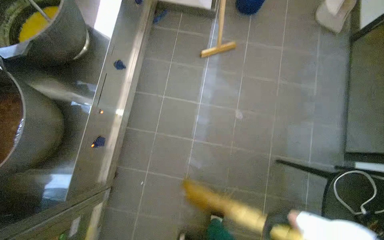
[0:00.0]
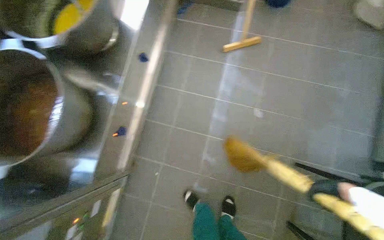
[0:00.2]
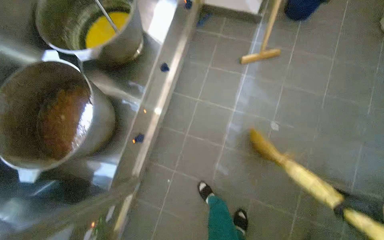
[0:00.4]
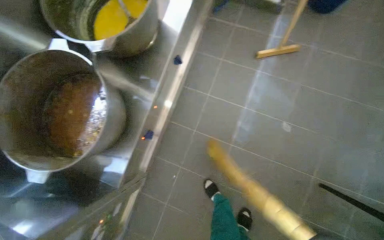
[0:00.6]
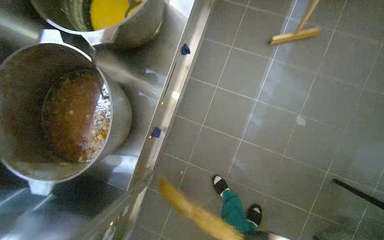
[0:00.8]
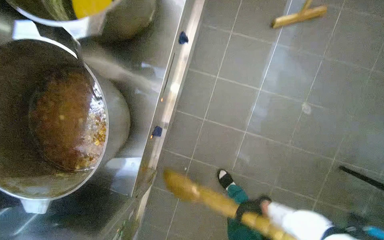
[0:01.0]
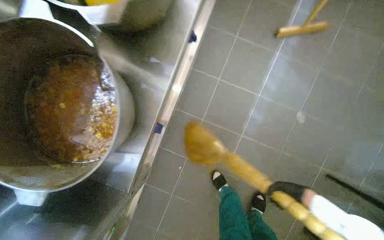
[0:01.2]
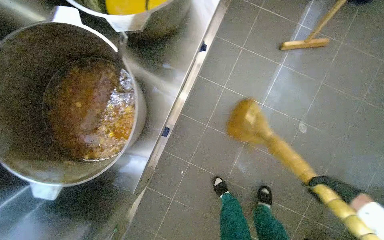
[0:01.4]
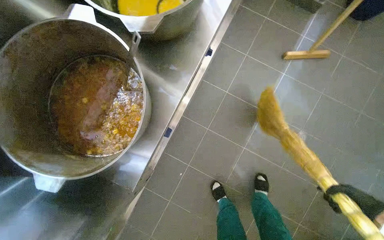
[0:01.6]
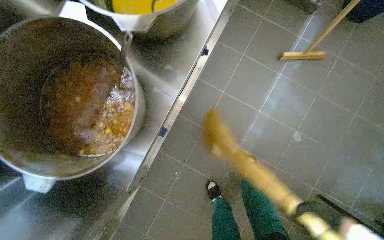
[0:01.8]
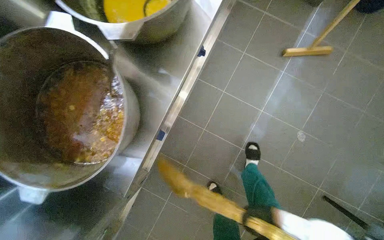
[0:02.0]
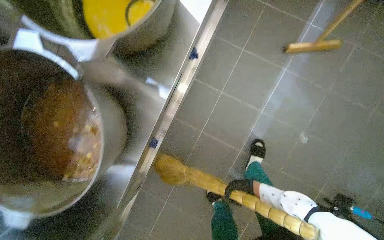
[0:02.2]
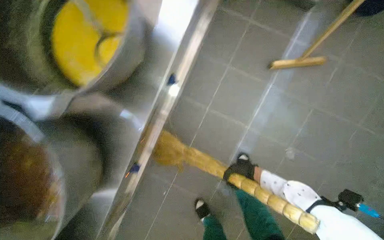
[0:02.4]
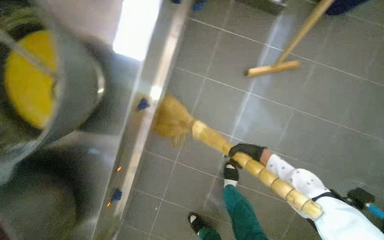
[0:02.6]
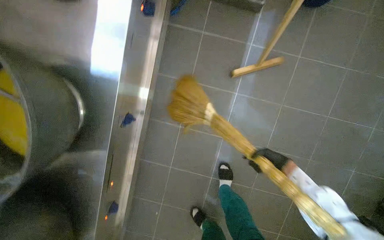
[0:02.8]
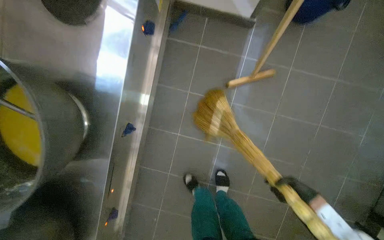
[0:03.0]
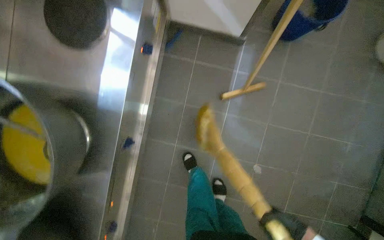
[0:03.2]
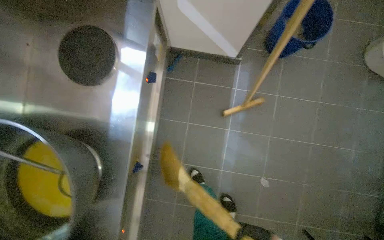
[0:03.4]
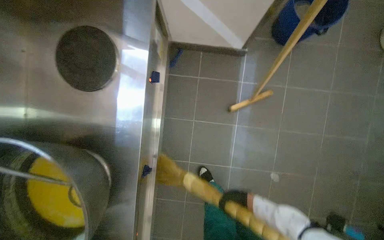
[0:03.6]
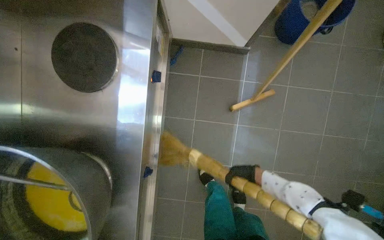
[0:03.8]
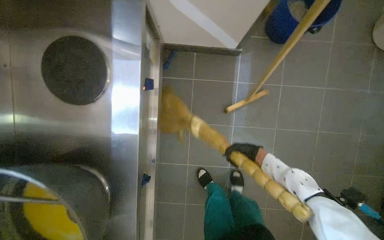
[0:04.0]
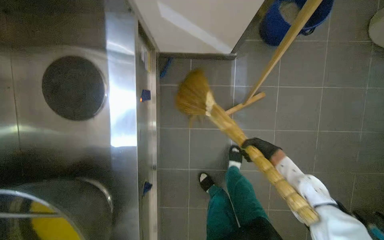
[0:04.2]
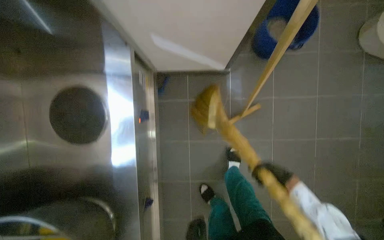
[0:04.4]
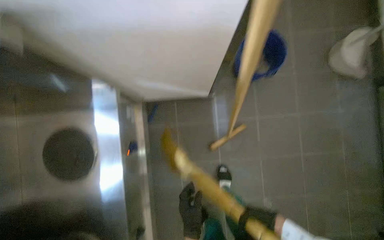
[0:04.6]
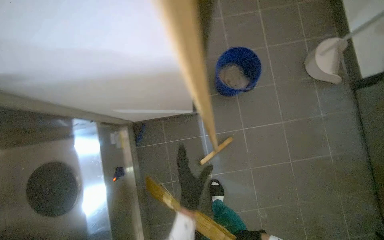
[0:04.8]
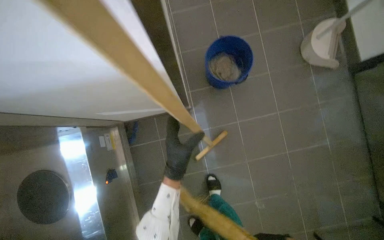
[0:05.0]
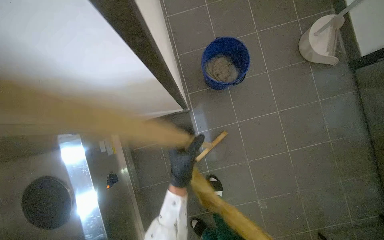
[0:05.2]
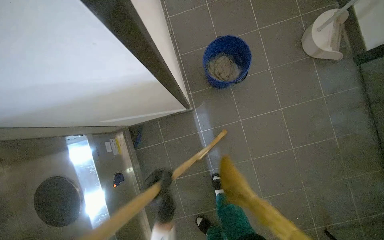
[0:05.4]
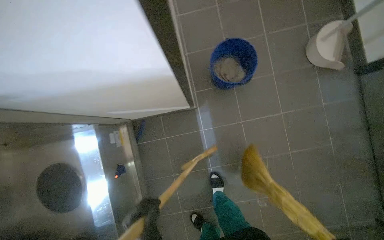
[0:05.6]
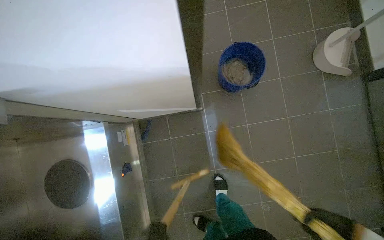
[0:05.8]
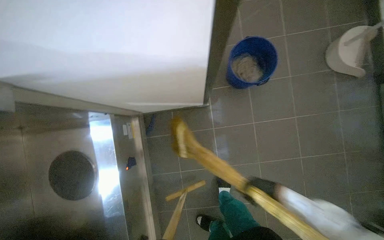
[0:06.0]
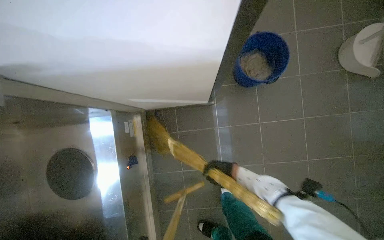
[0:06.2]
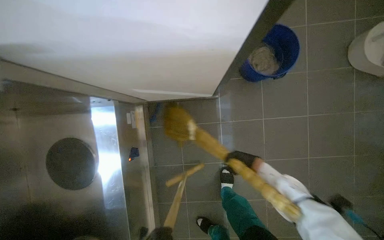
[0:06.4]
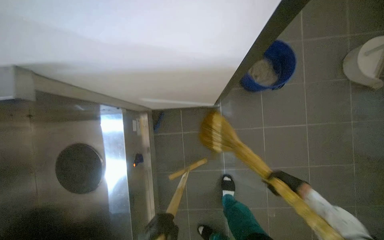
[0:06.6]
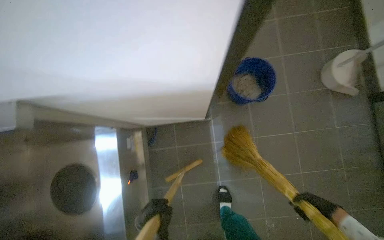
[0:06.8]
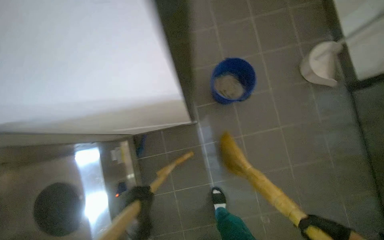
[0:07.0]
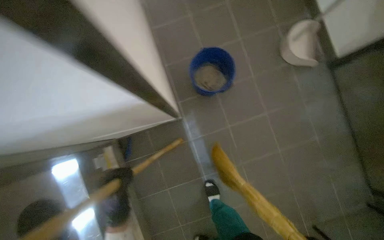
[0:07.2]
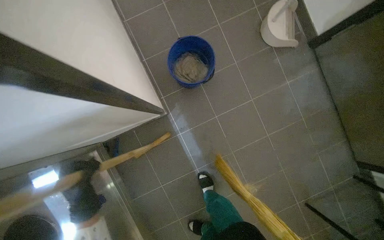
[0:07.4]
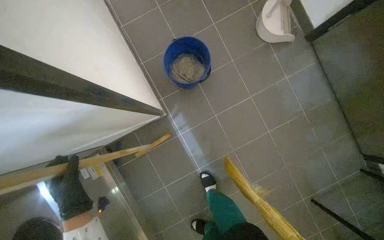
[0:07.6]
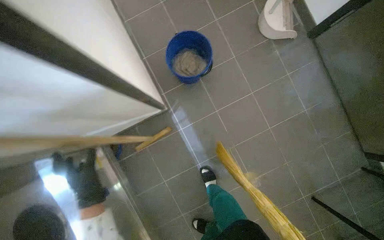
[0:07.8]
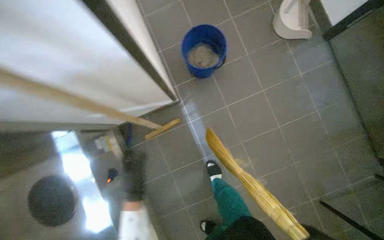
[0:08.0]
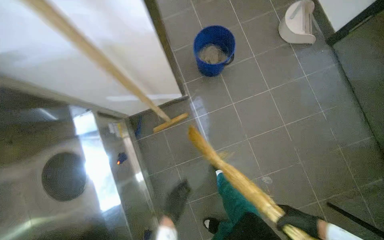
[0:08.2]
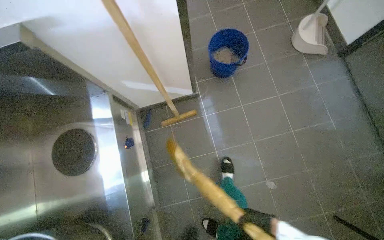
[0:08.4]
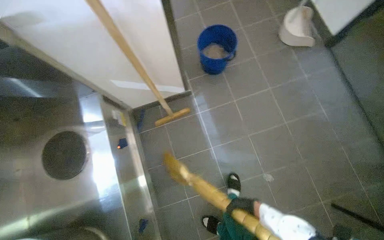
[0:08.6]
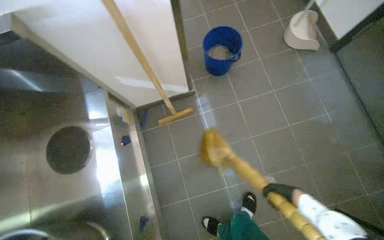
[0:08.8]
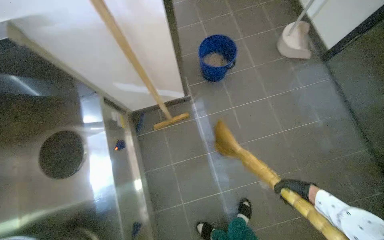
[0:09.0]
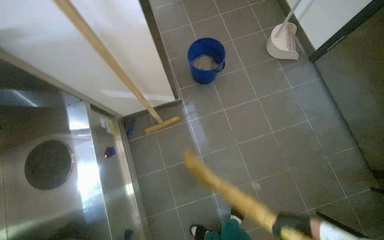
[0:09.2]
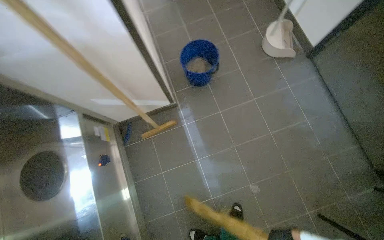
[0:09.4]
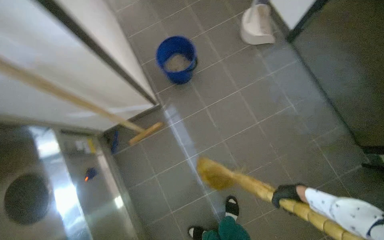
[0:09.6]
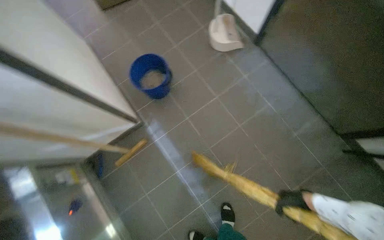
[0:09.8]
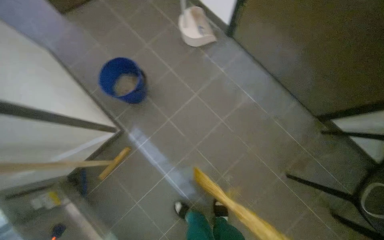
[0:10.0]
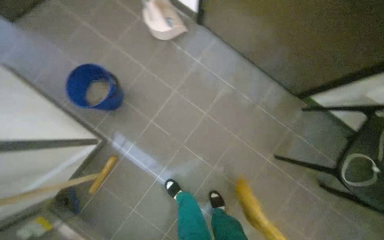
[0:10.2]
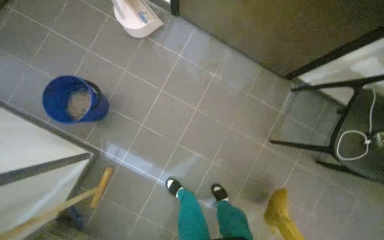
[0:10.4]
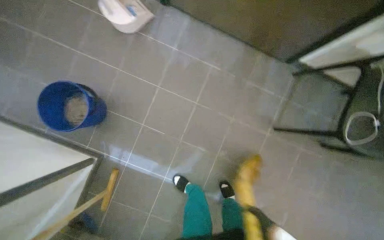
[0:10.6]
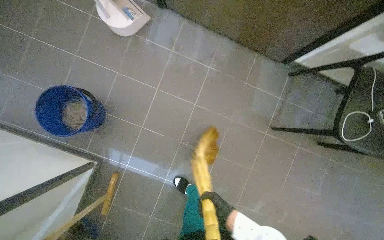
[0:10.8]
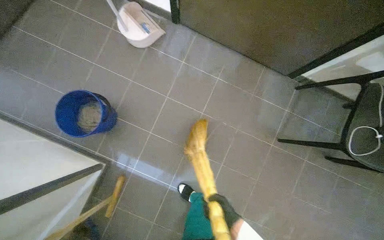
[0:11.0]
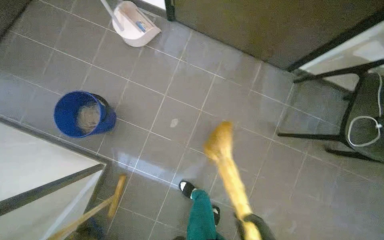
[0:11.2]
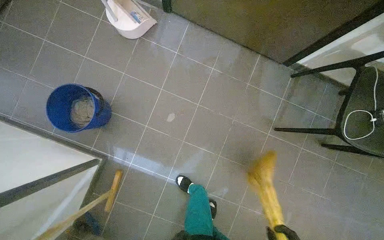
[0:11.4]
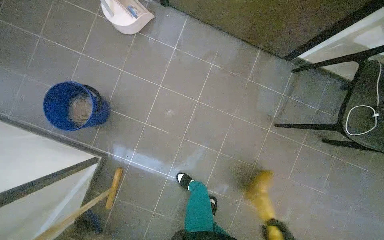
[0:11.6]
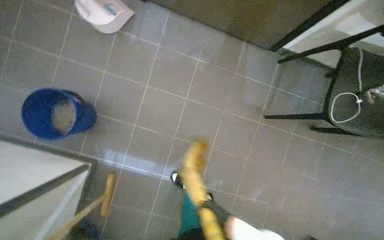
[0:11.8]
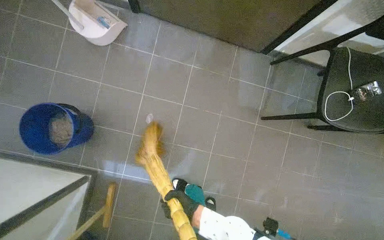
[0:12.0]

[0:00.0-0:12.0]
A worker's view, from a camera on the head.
Job: sweeping floor.
The whole recording: Collecting debris with dustpan. The worker sweeps debris into a dustpan and collects it from the floor.
0:01.6 to 0:03.0: The wearer moves about 60 cm.
0:07.6 to 0:09.0: The camera is carried approximately 40 cm. The view tilts approximately 15 degrees upward.
0:09.0 to 0:10.4: The head travels some 50 cm. The wearer looks some 45 degrees further to the right.

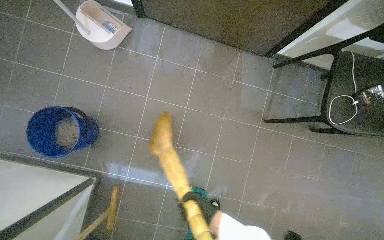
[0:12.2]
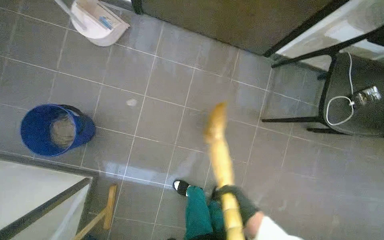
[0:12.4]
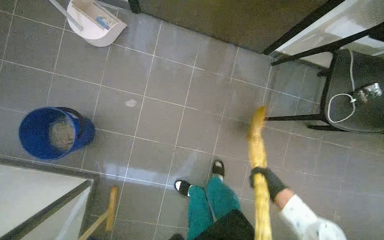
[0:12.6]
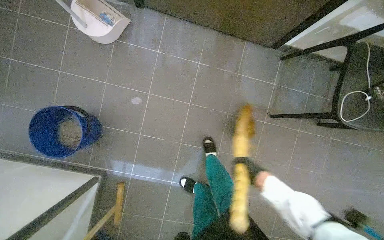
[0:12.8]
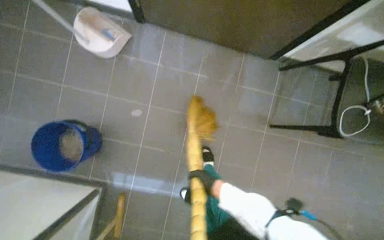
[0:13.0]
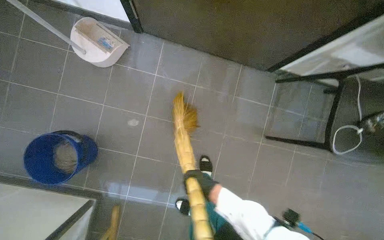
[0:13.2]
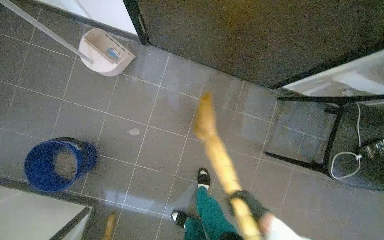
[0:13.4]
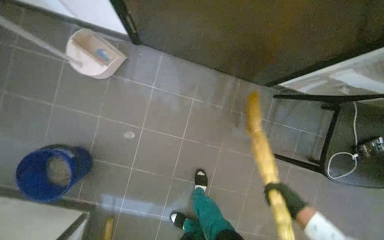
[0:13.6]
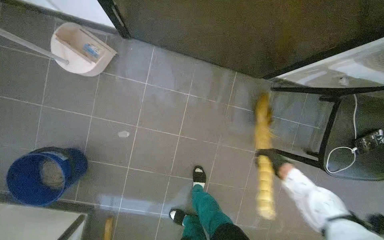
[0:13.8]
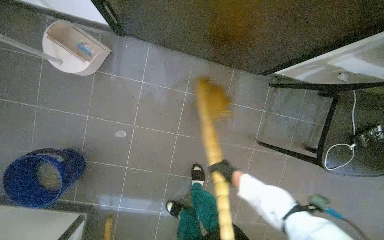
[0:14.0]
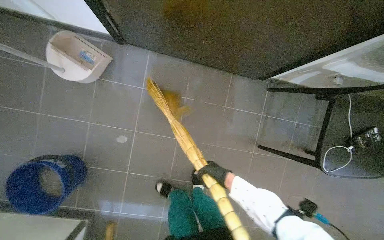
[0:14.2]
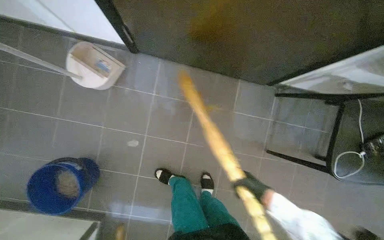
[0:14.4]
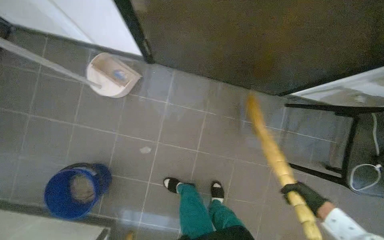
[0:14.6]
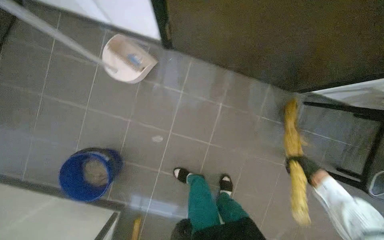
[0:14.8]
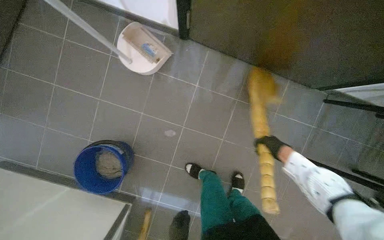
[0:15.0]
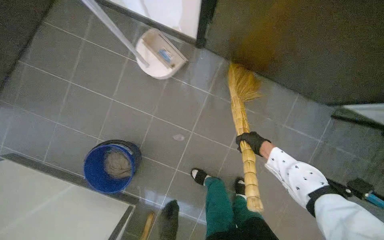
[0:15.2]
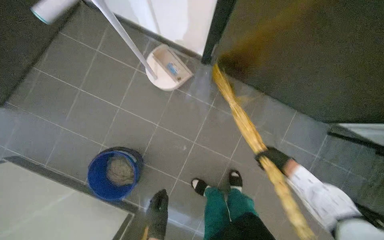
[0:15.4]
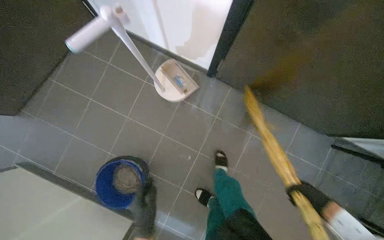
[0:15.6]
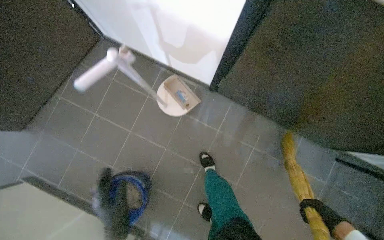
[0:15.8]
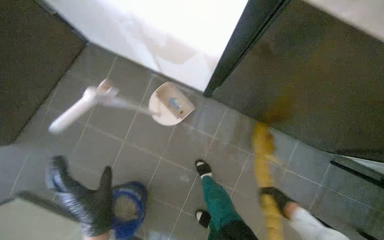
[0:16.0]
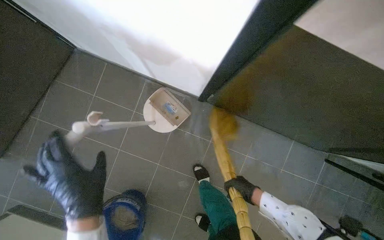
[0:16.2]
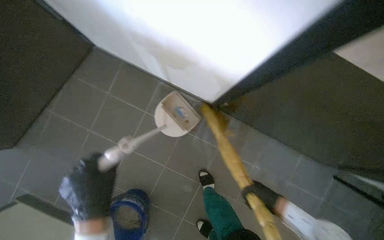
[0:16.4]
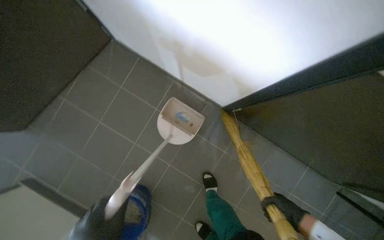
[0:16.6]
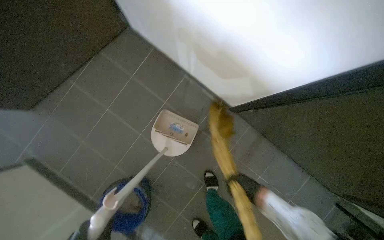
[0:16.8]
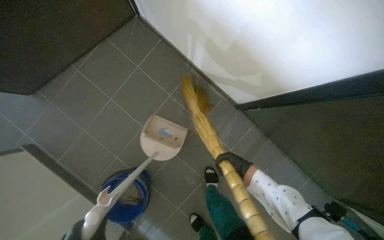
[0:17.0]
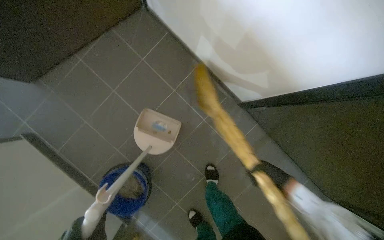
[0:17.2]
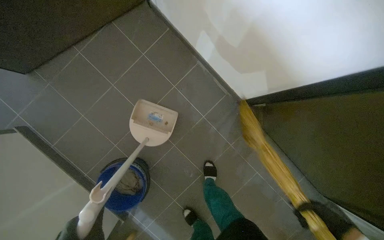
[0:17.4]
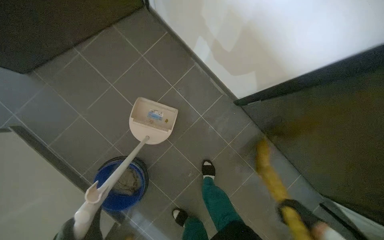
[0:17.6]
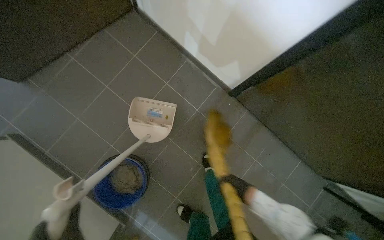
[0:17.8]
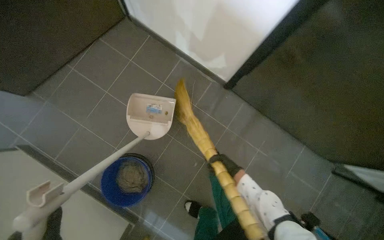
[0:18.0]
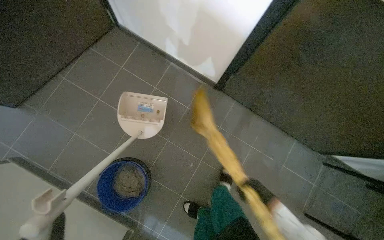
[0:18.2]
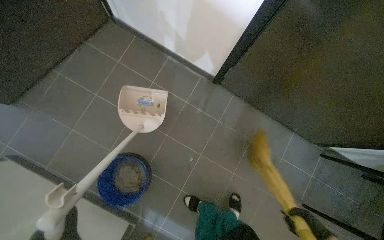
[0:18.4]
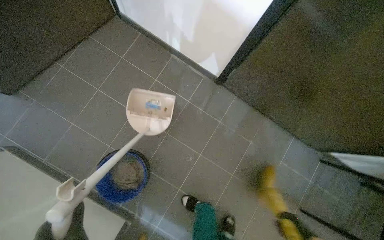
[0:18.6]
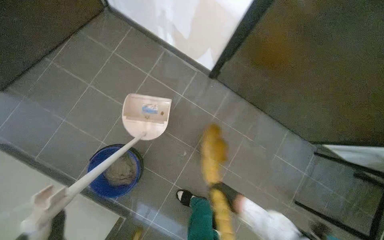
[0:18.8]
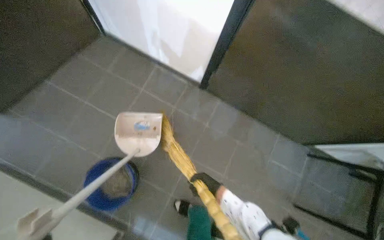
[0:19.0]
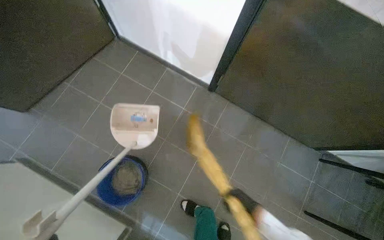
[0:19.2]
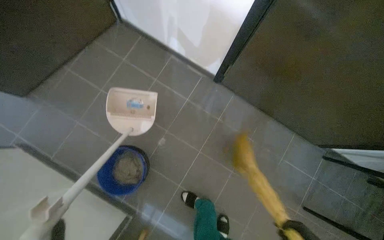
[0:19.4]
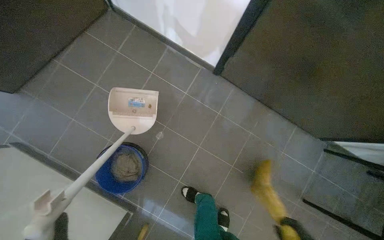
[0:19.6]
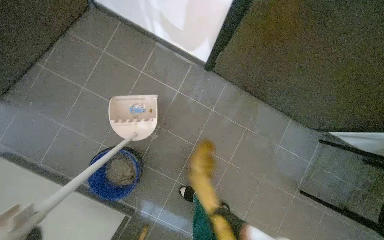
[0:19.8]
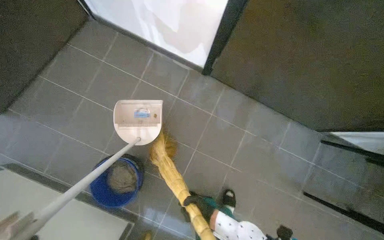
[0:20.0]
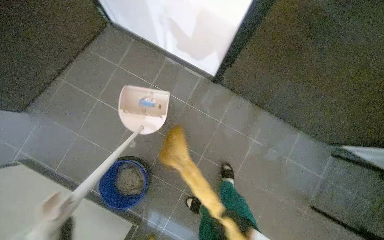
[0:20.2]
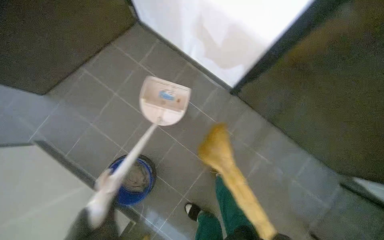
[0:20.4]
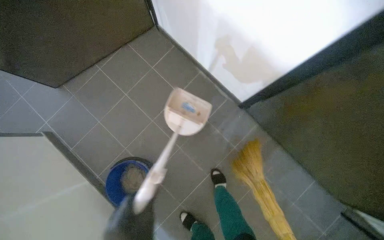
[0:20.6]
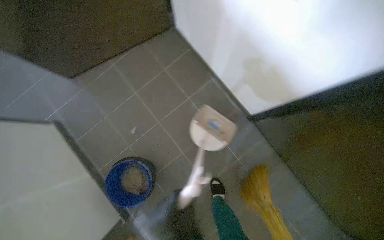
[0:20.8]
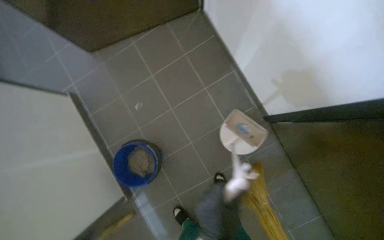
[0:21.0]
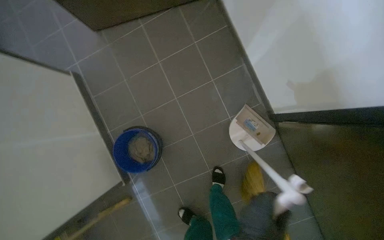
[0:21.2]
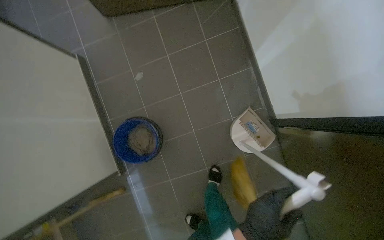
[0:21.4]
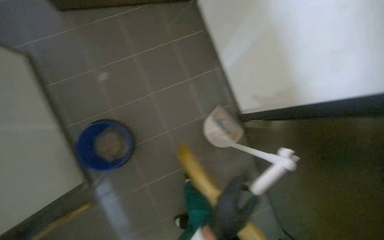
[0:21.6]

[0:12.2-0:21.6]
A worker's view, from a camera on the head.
Job: sweeping floor.
The whole recording: Collecting debris with dustpan. The worker sweeps debris into a dustpan and collects it from the floor.
0:13.8 to 0:15.4: The right hand swings left and right, approximately 35 cm each way, with 2 reversals.
0:15.4 to 0:17.0: The right hand goes about 30 cm to the left.
0:20.0 to 0:21.6: The scene turns roughly 40 degrees clockwise in the picture.
